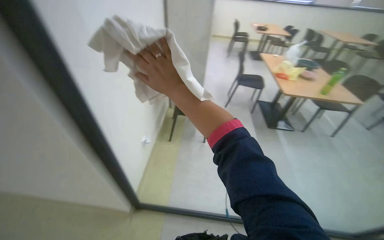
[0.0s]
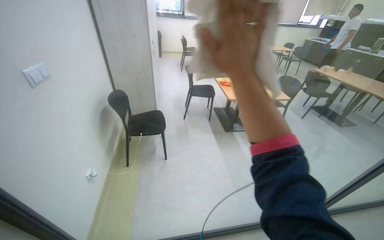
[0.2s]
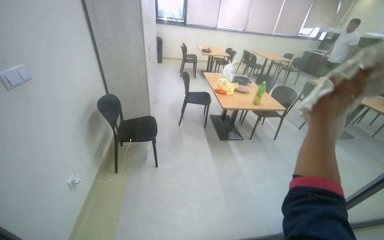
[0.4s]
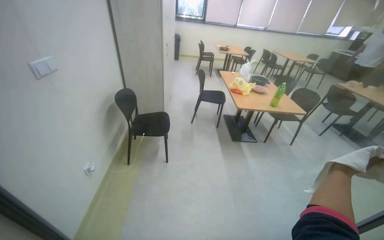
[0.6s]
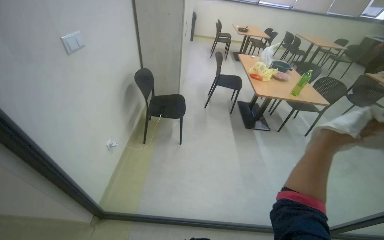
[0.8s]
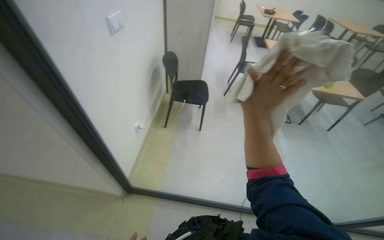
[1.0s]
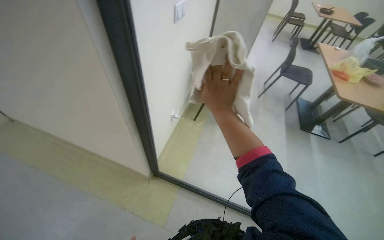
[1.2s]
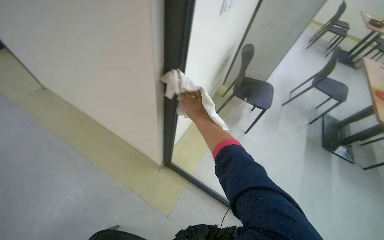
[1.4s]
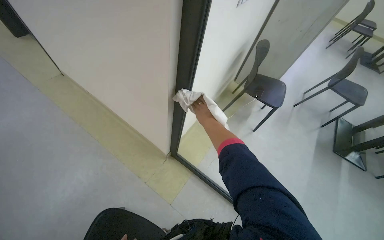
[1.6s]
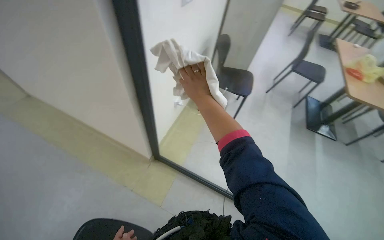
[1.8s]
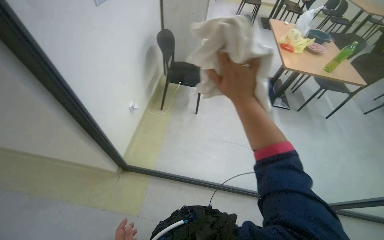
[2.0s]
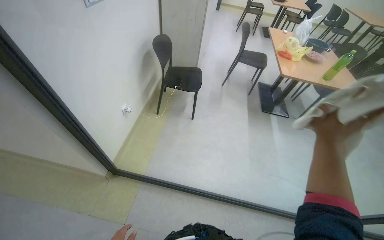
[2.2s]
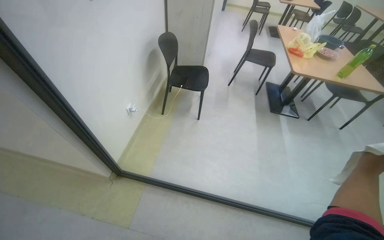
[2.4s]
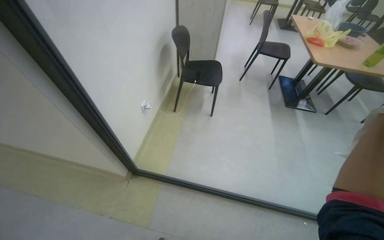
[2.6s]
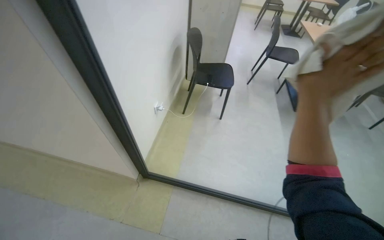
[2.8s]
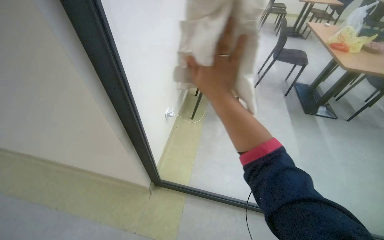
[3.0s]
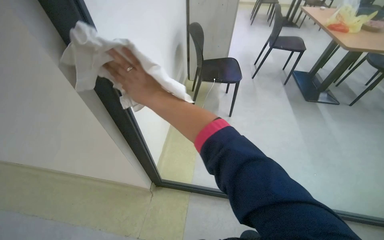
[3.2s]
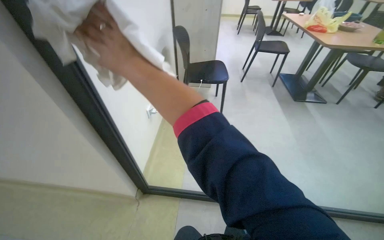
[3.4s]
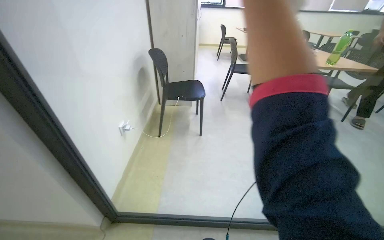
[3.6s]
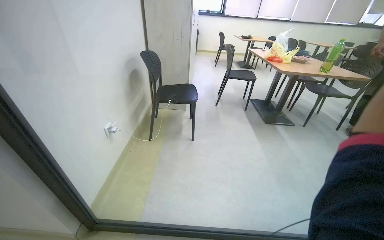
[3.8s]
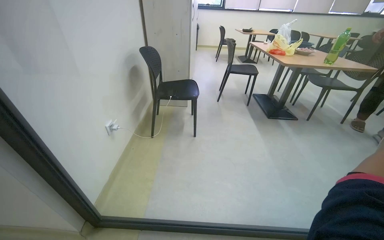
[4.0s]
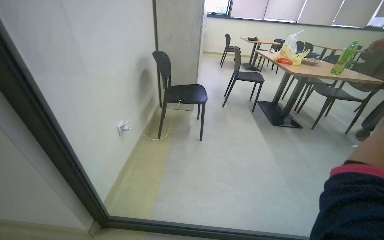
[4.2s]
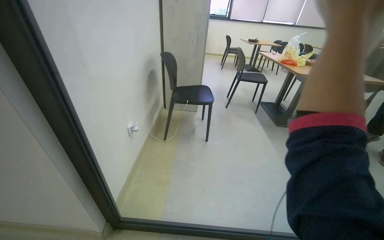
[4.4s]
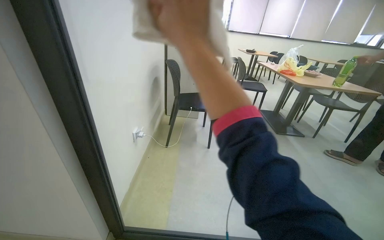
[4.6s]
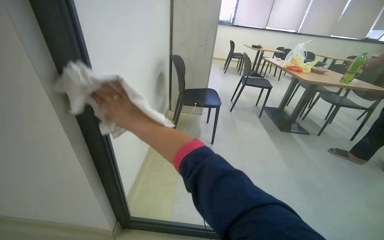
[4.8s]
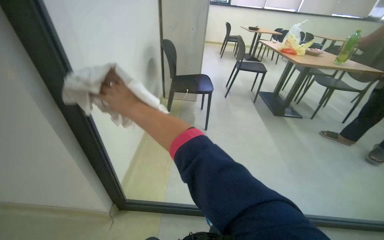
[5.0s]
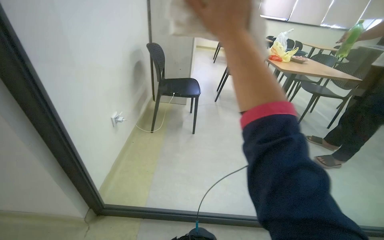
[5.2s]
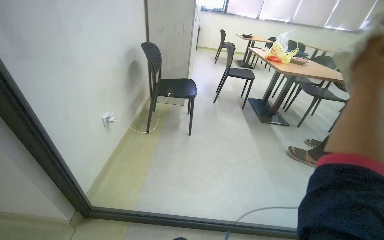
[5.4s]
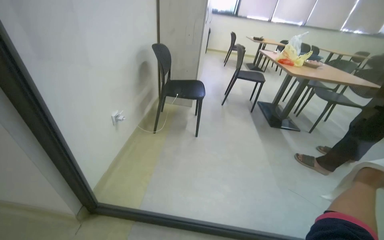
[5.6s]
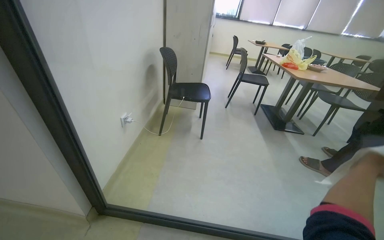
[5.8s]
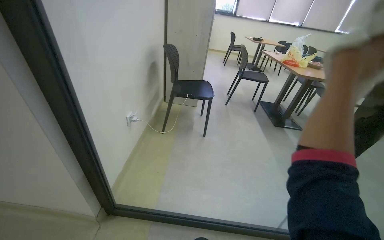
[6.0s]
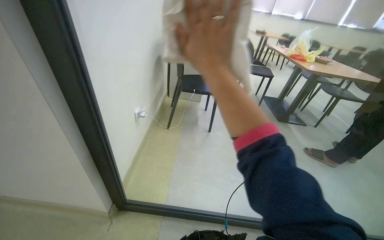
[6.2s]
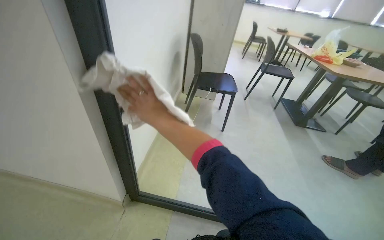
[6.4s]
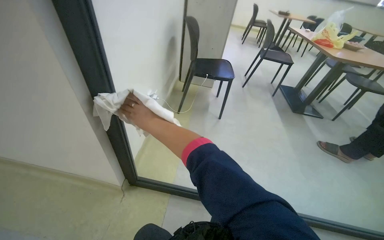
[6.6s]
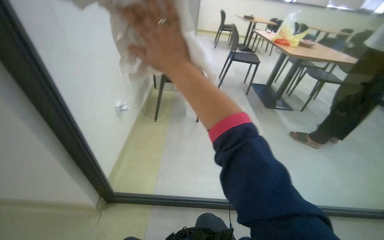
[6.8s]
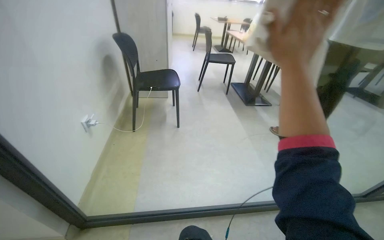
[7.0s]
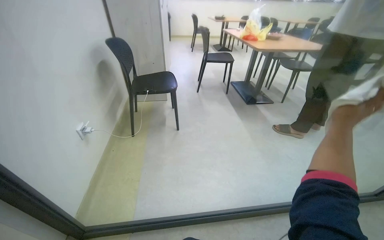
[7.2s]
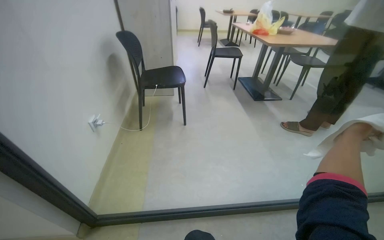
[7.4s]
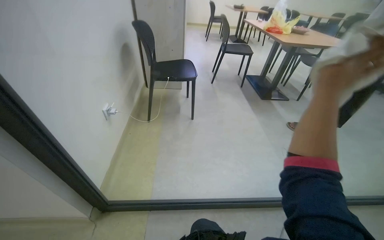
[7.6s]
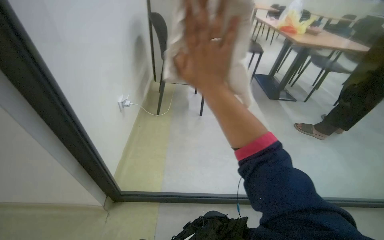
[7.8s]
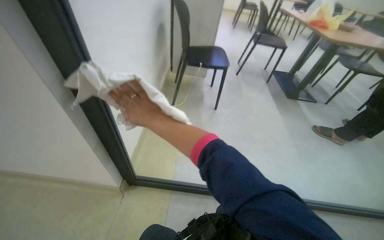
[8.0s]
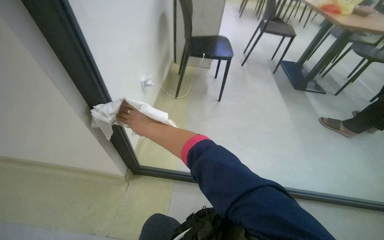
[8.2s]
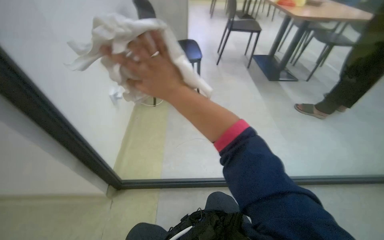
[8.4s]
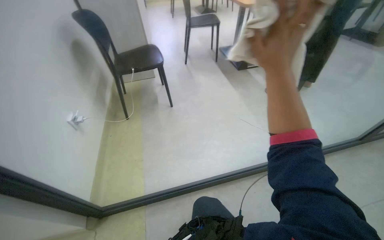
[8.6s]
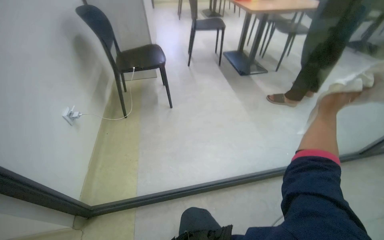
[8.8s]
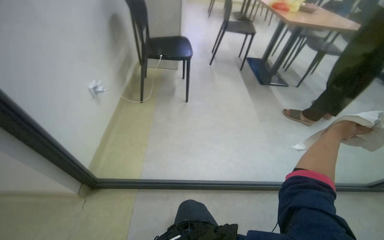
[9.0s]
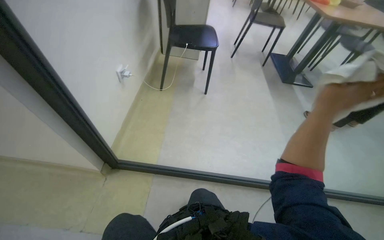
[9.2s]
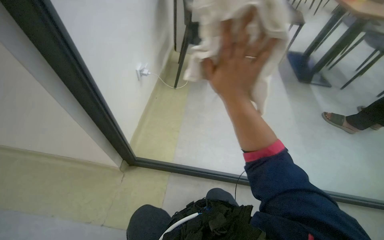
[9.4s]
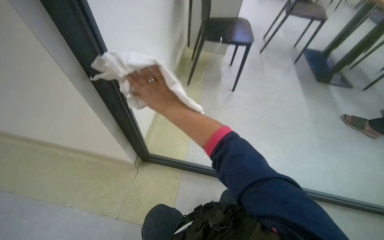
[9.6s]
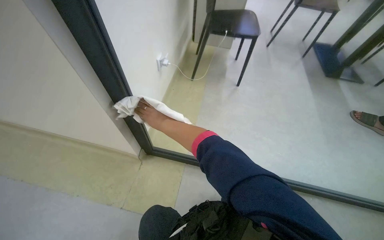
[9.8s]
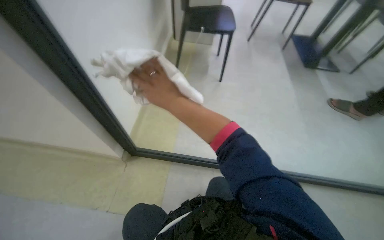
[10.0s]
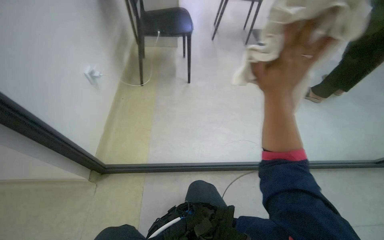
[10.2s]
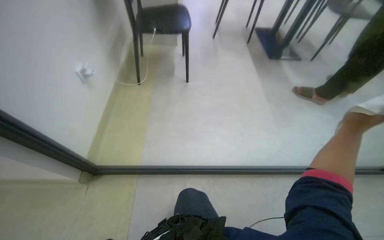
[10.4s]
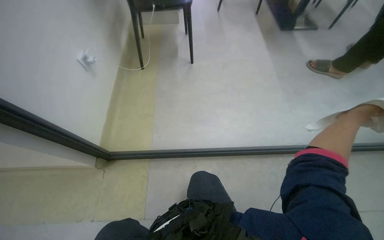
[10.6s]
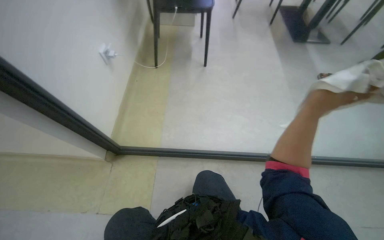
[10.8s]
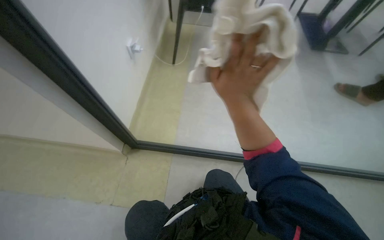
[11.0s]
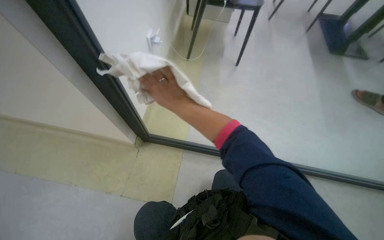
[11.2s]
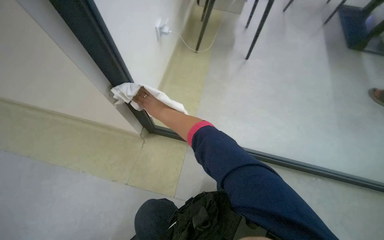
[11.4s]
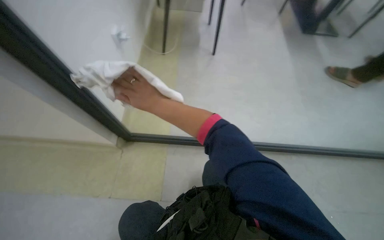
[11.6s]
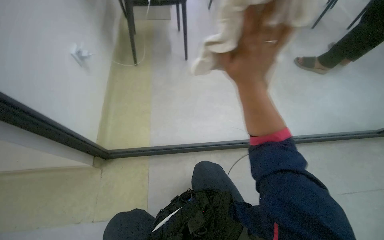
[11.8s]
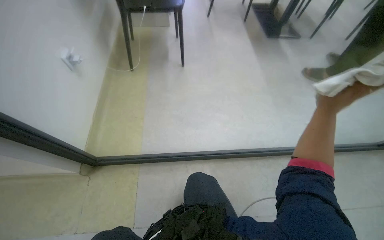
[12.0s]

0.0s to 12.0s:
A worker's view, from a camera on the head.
Job: wiping surfaces.
The whole recording: Wiping glass partition. The worker wipes the glass partition with a white cloth.
0.0s to 1.6s: The head turns to the left by about 30 degrees.
3.0s to 4.4s: The view tips upward by approximately 15 degrees.

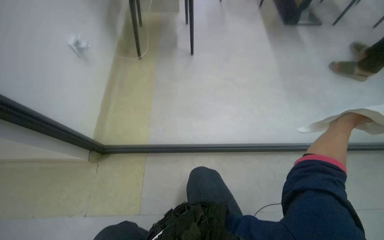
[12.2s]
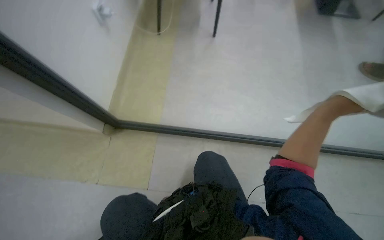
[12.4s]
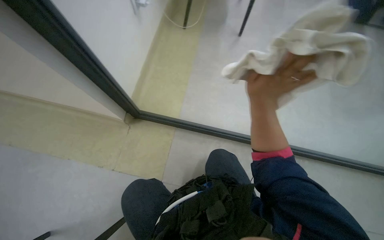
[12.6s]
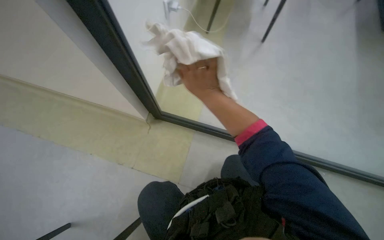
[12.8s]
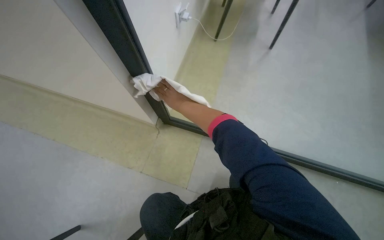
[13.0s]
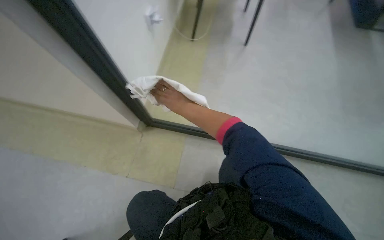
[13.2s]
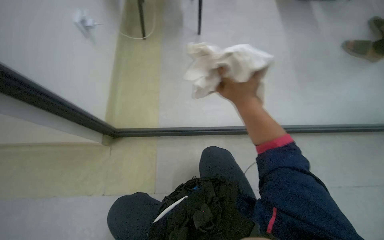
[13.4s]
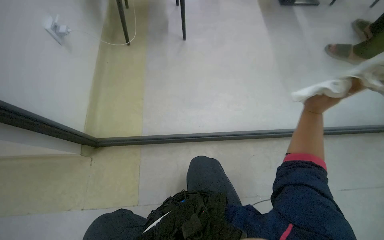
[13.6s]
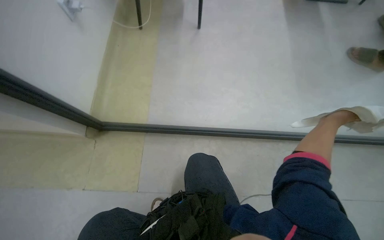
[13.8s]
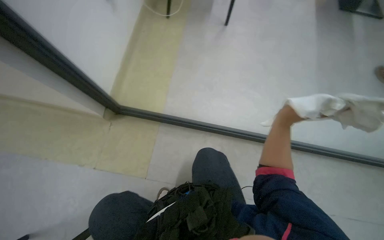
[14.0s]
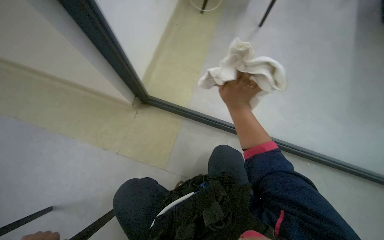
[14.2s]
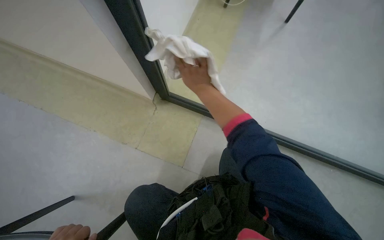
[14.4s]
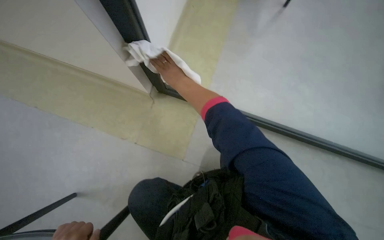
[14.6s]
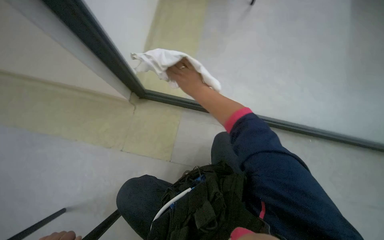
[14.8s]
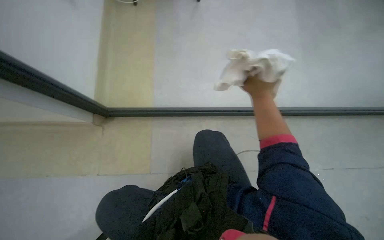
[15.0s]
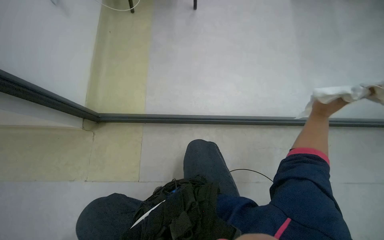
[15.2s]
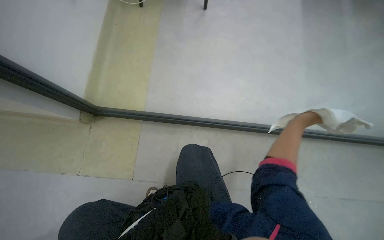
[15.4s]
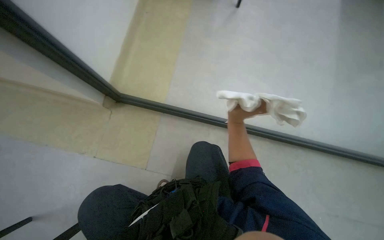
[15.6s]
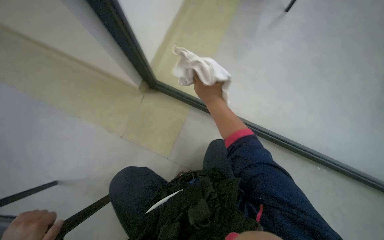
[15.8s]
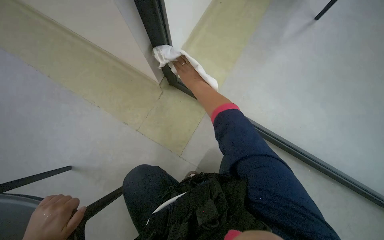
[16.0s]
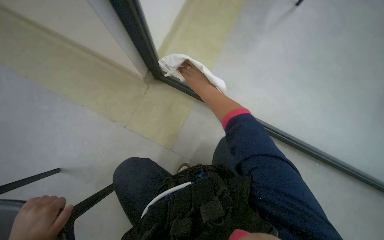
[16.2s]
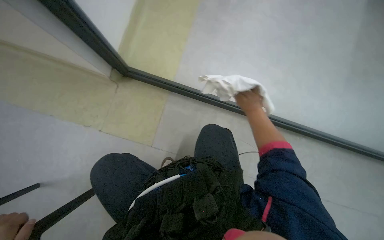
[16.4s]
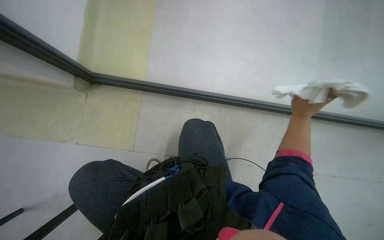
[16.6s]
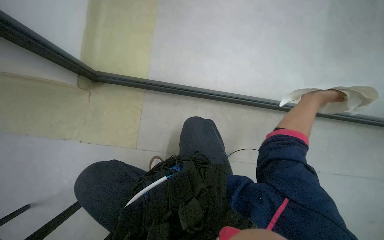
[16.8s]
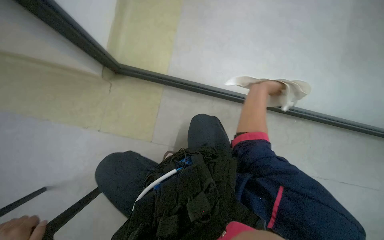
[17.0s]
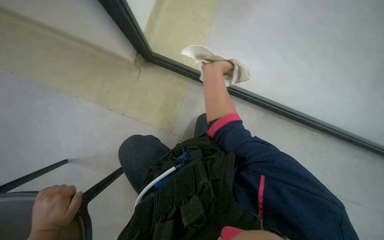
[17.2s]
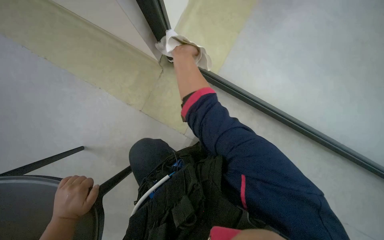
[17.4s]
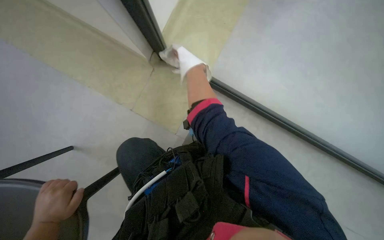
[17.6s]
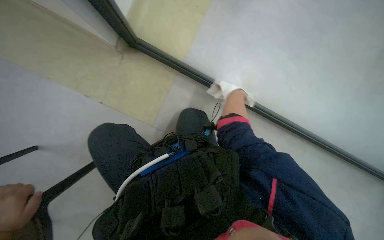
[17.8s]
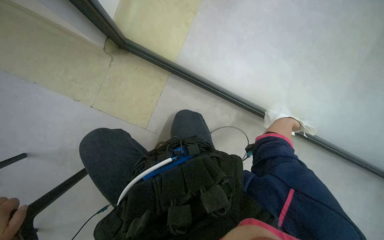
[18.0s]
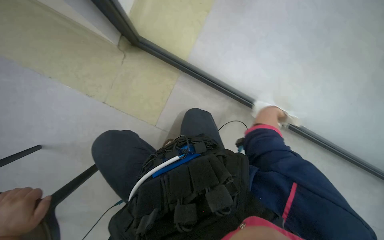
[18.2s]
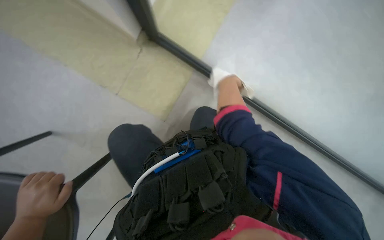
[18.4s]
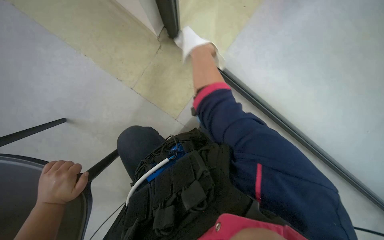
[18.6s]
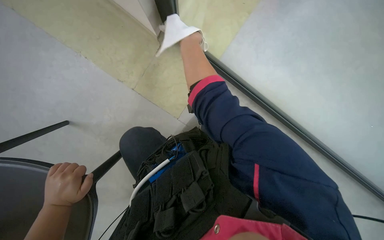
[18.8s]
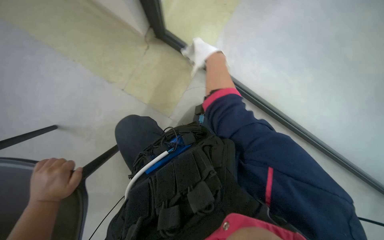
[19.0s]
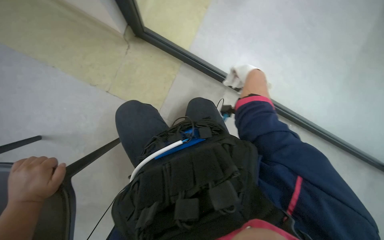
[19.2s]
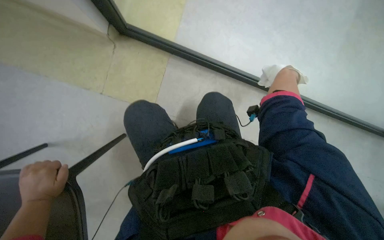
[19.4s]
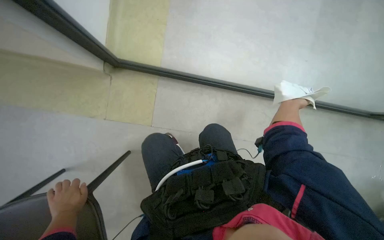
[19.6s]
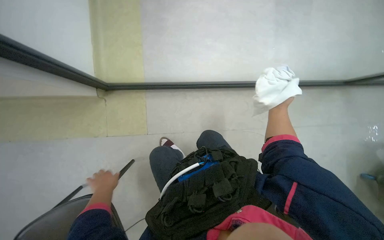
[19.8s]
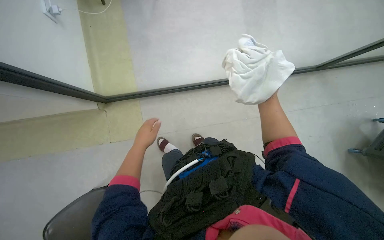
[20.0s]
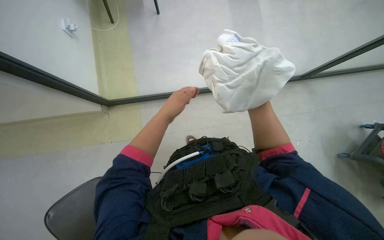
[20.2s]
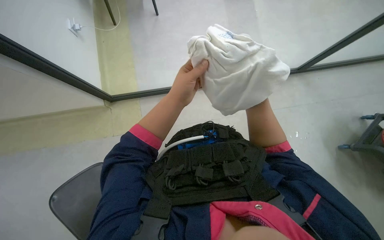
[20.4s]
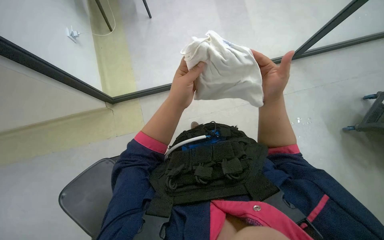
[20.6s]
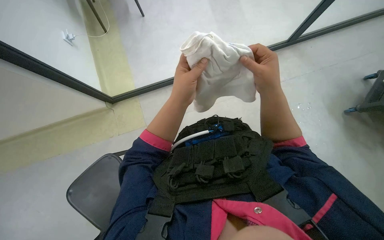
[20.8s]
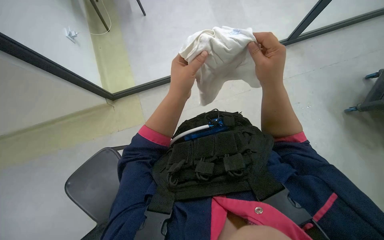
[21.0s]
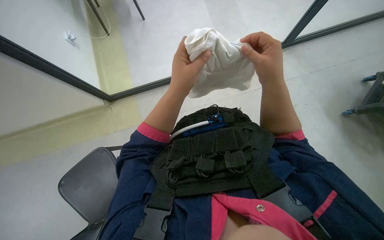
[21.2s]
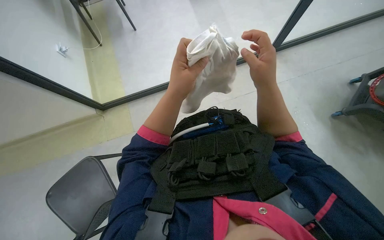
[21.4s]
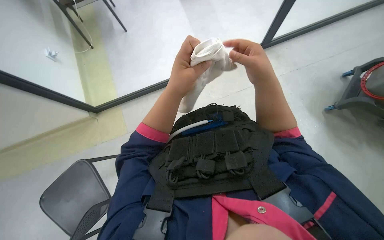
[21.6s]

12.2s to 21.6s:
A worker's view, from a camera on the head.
Job: wiping surfaces.
The whole recording: Wiping glass partition. The worker wipes the glass partition with a white cloth.
15.4s to 17.0s: The wearer looks approximately 35 degrees further to the left.
17.0s to 18.4s: The wearer's head swings some 25 degrees to the left. The right hand goes left and right, approximately 30 cm each way, reversing 2 times.
18.4s to 20.0s: The scene turns some 35 degrees counterclockwise in the picture.
20.0s to 21.6s: The right hand shifts roughly 60 cm nearer to the camera, while the left hand moves nearer to the camera and to the right, roughly 50 cm.
